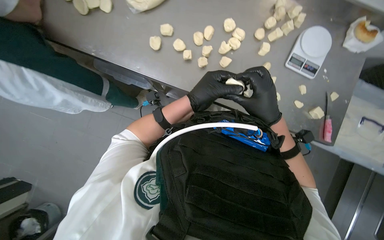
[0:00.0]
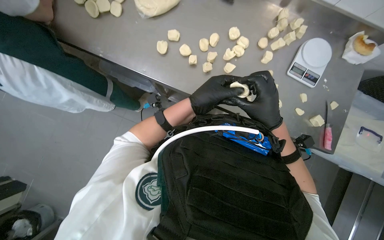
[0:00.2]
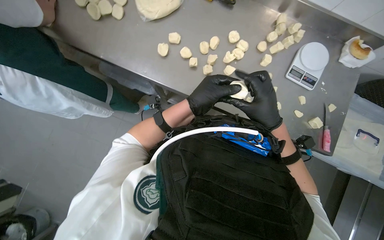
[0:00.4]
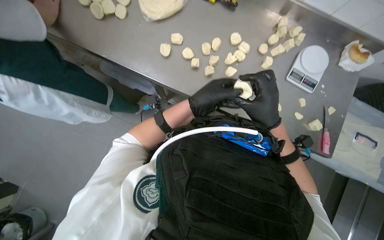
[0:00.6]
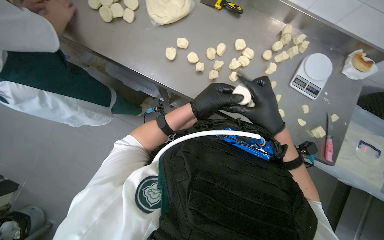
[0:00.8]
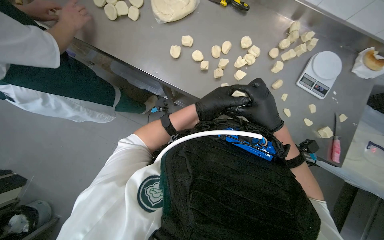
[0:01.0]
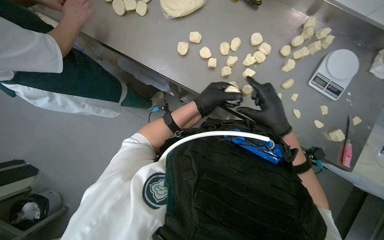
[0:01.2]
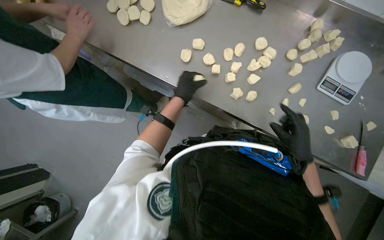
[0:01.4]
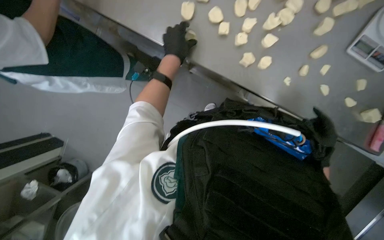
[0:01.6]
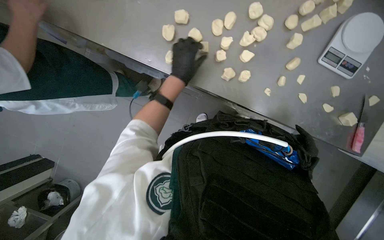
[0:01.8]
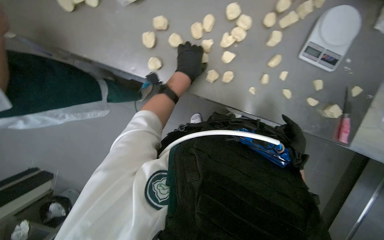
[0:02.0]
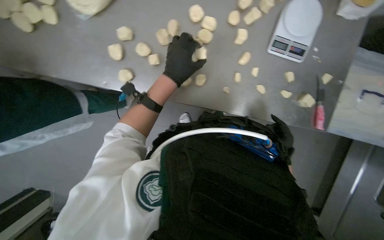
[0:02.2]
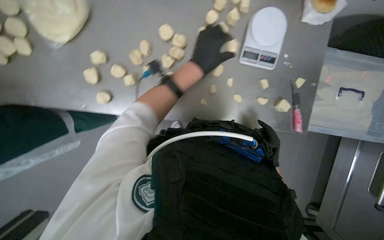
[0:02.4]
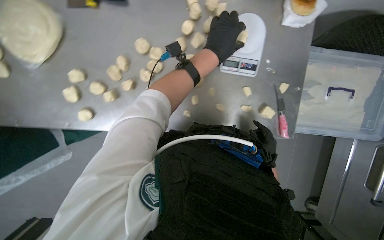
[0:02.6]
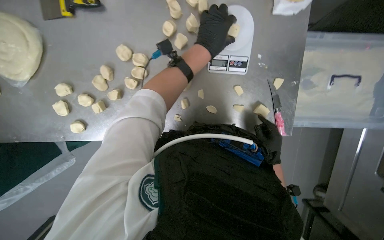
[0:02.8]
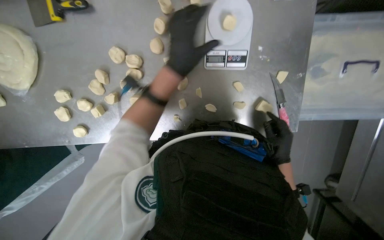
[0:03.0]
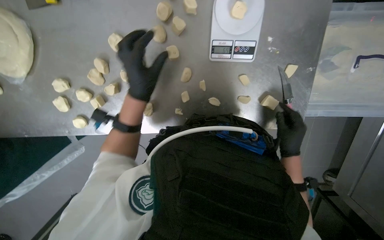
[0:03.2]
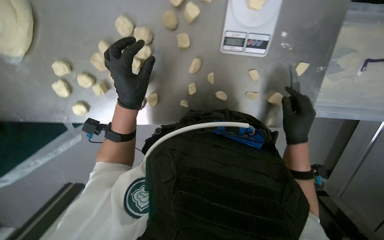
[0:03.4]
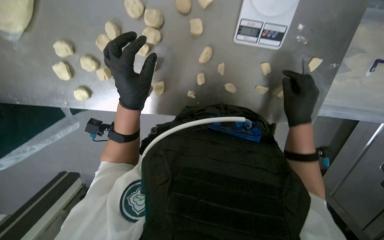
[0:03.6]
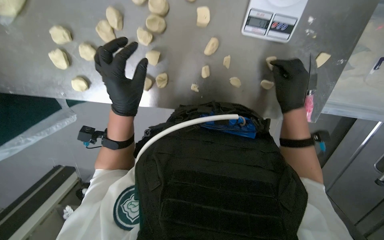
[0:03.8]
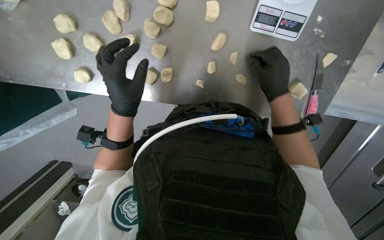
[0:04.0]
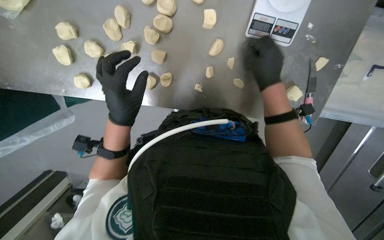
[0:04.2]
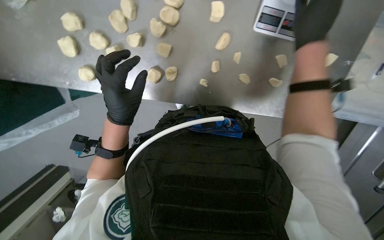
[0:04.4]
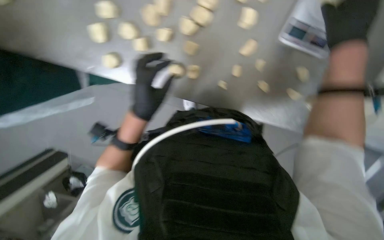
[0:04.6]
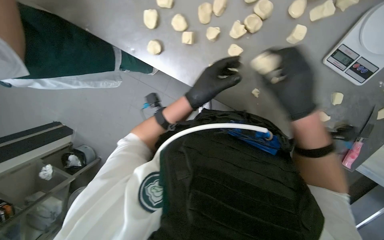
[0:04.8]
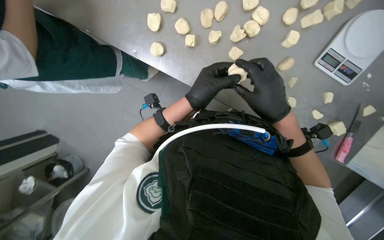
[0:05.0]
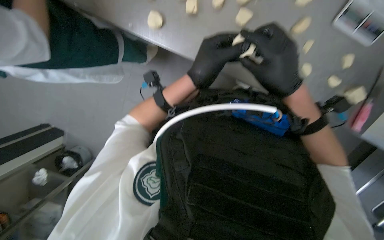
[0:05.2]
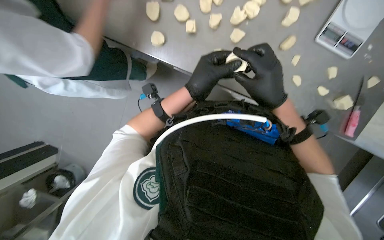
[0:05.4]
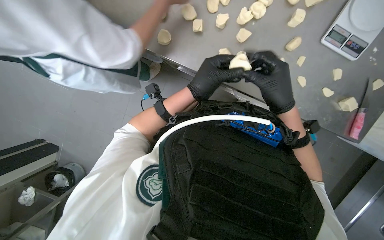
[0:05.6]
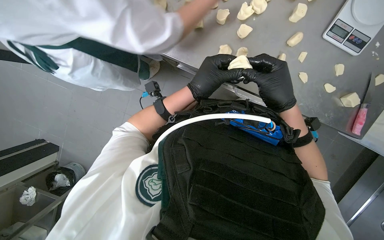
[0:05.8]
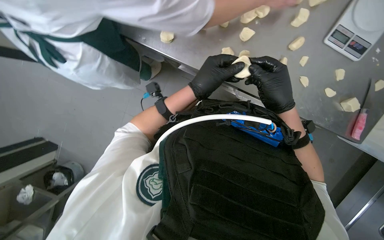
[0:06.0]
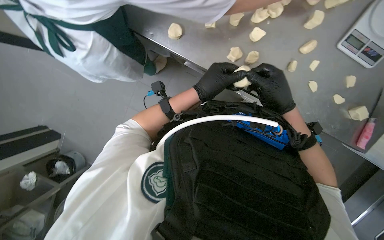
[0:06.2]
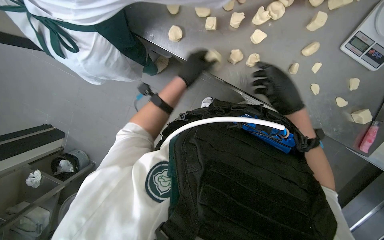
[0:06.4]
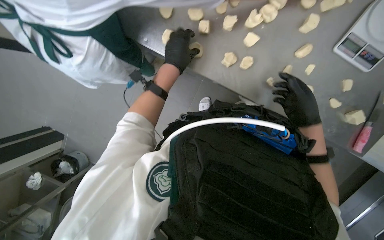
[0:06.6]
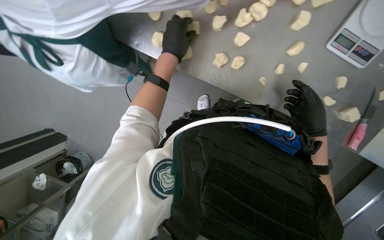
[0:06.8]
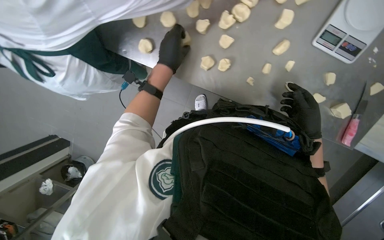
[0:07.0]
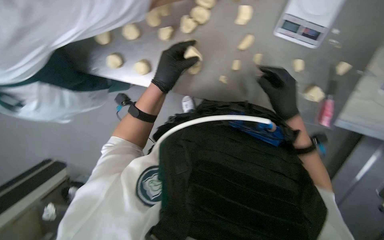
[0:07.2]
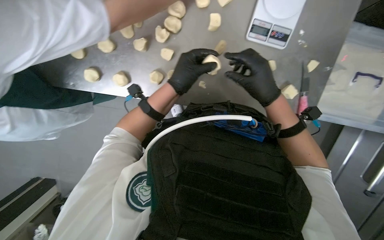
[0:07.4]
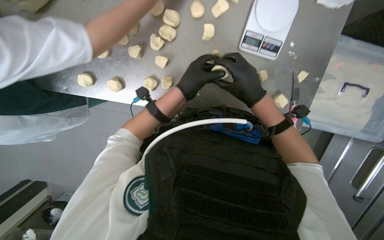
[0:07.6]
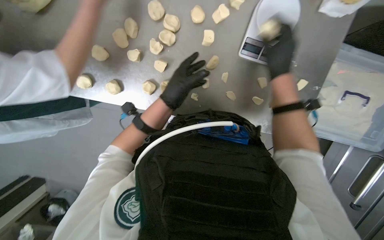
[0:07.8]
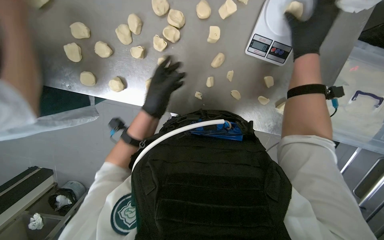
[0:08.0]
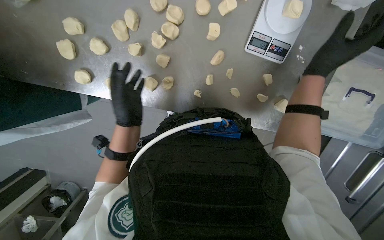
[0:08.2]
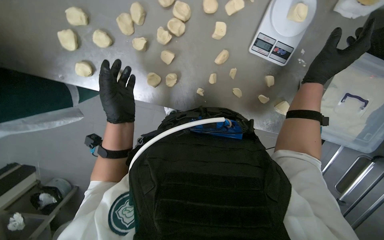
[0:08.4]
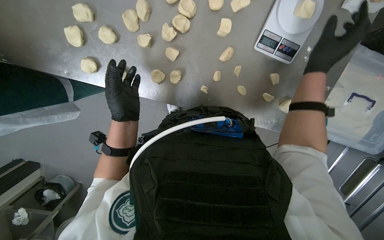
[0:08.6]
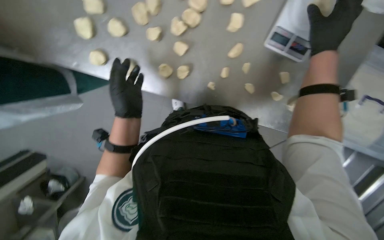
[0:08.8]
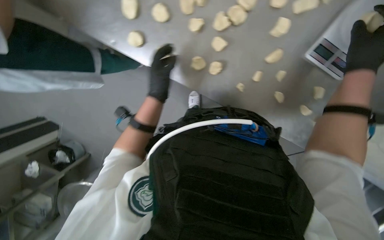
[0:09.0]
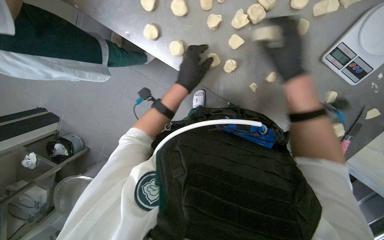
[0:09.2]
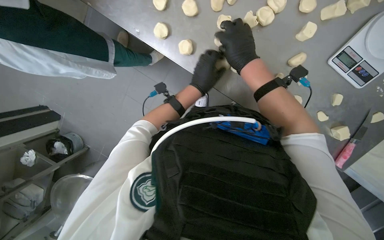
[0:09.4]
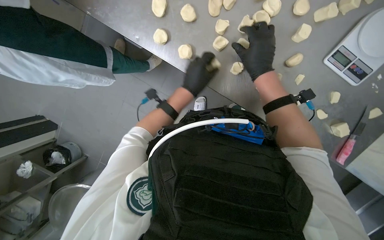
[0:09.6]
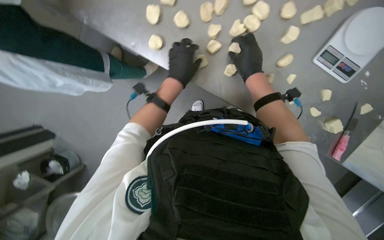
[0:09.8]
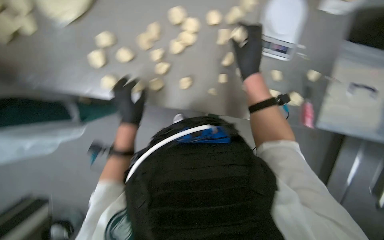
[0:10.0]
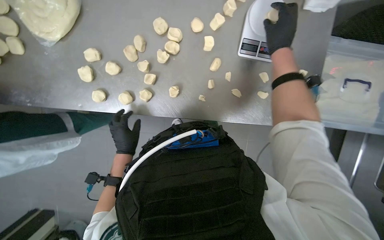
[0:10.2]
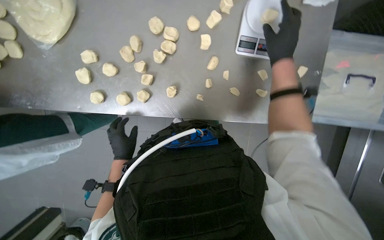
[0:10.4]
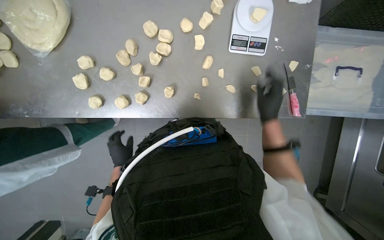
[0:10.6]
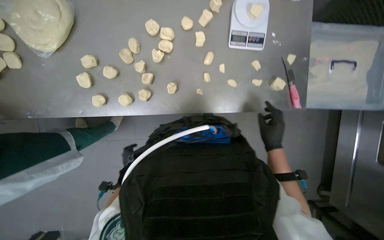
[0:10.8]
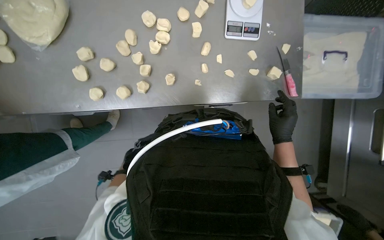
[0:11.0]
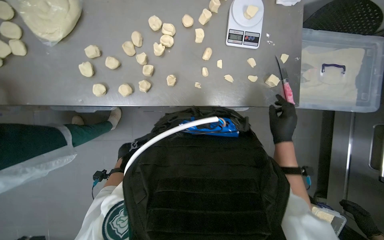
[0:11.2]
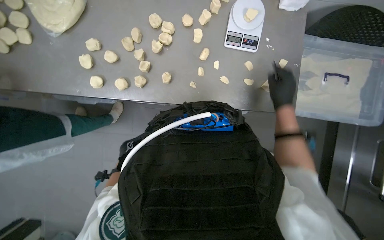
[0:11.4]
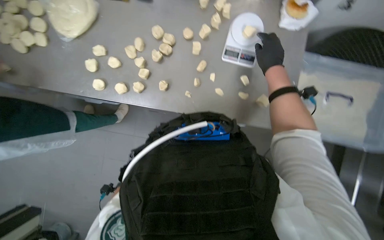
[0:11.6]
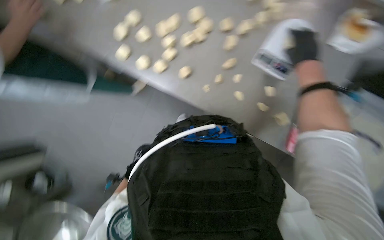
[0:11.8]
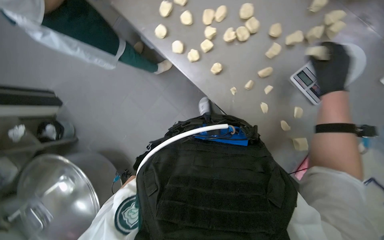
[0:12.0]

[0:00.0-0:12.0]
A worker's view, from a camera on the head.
Job: preparing food.
The whole recording: Portioning and shaping dough. The worker cuts dough into individual portions, weighs them, and then shapes them into balls.
0:00.0 to 0:01.6: The left hand goes about 15 cm to the left and up the picture. Meanwhile the right hand travels down the picture, to the right and farther from the camera by some 25 cm.
0:01.6 to 0:03.0: The camera is carried roughly 50 cm. Everything in view rotates approximately 30 degrees counterclockwise.
0:03.0 to 0:04.4: The left hand is displaced to the left and down the picture by approximately 40 cm. Meanwhile the right hand moves up the picture, about 25 cm.
0:04.4 to 0:06.0: The right hand travels to the left and down the picture by approximately 30 cm.
0:07.6 to 0:09.0: The right hand is displaced up the picture by roughly 15 cm. The left hand travels to the left by about 20 cm.
0:09.0 to 0:10.4: The camera pitches upward, by about 15 degrees. The right hand heads to the left, covering about 10 cm. The left hand shifts some 15 cm to the left.
0:10.4 to 0:12.0: The wearer looks roughly 45 degrees further to the left.

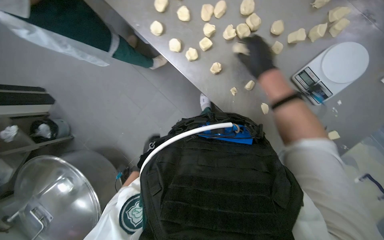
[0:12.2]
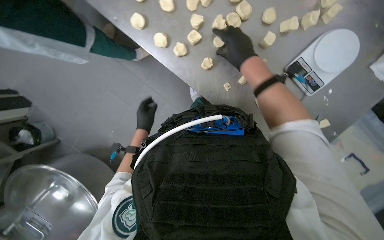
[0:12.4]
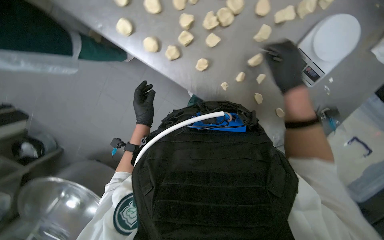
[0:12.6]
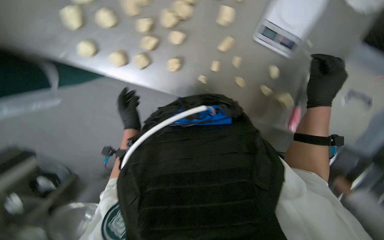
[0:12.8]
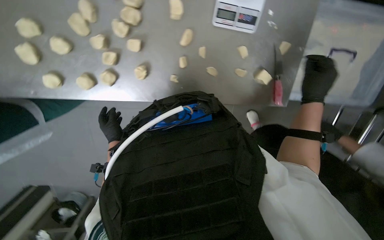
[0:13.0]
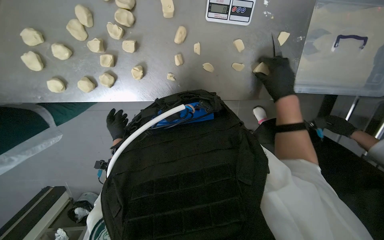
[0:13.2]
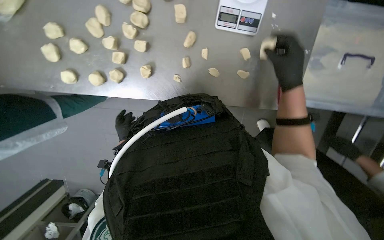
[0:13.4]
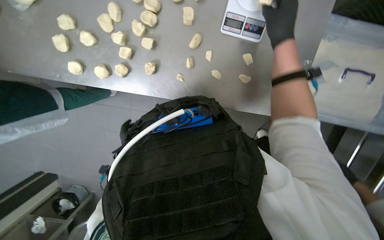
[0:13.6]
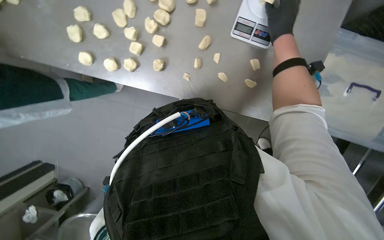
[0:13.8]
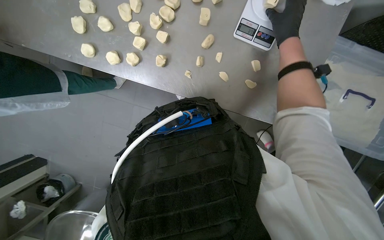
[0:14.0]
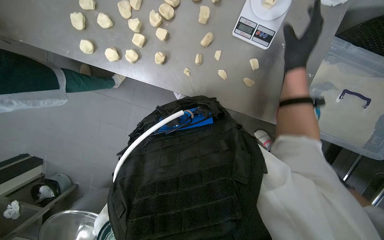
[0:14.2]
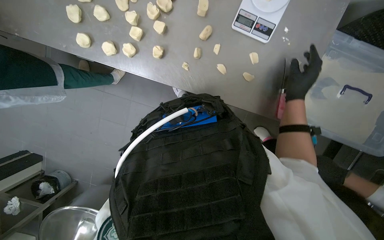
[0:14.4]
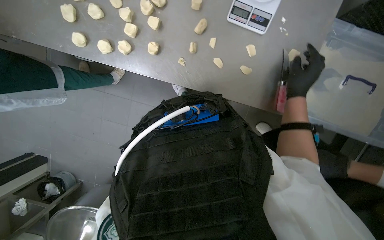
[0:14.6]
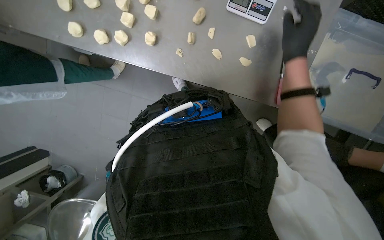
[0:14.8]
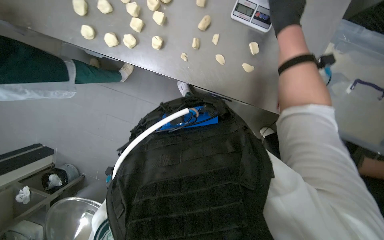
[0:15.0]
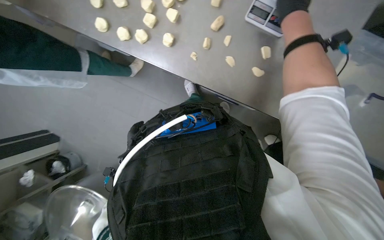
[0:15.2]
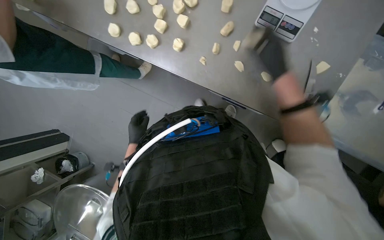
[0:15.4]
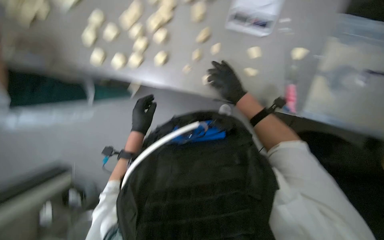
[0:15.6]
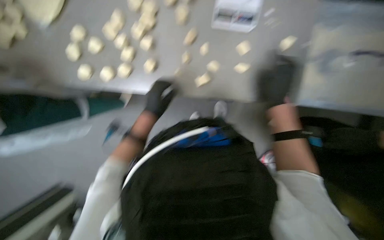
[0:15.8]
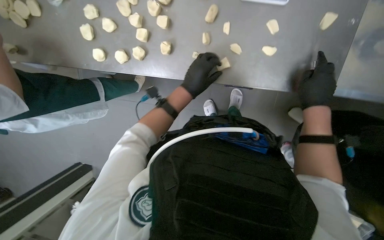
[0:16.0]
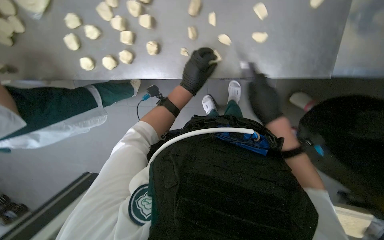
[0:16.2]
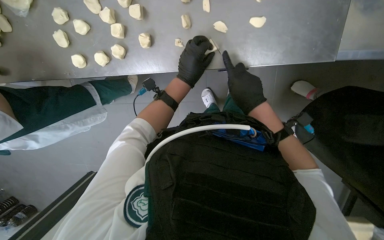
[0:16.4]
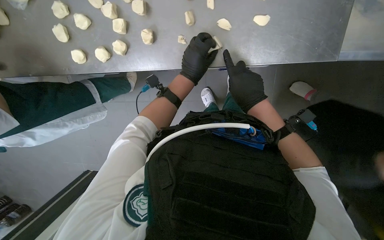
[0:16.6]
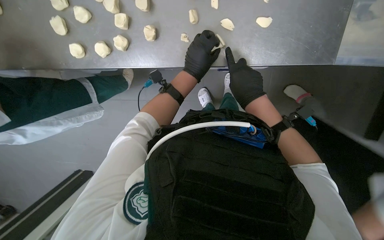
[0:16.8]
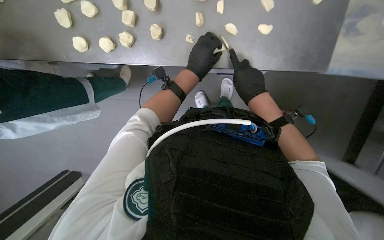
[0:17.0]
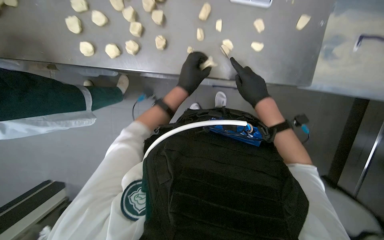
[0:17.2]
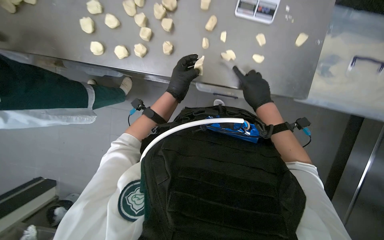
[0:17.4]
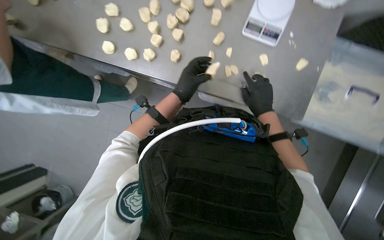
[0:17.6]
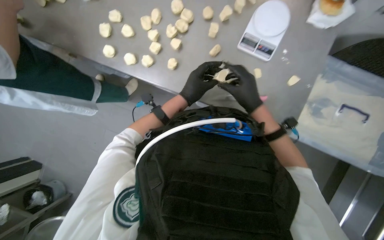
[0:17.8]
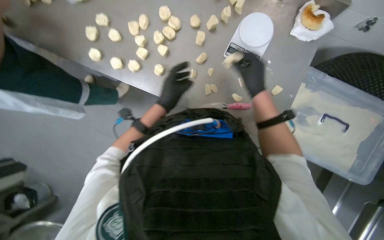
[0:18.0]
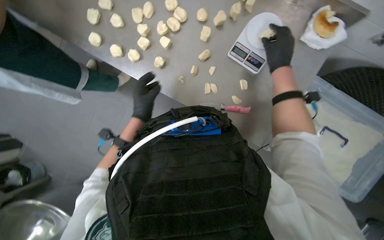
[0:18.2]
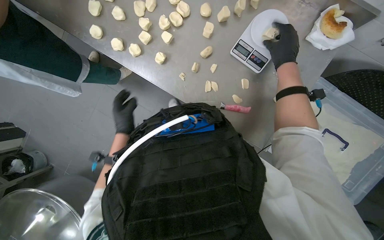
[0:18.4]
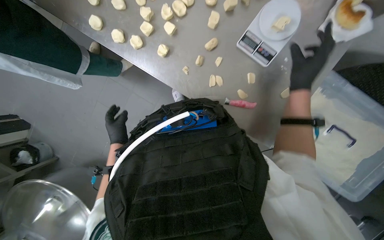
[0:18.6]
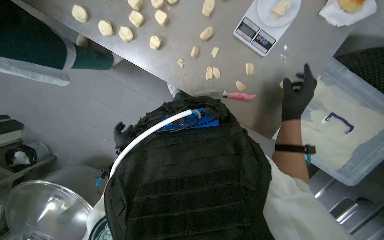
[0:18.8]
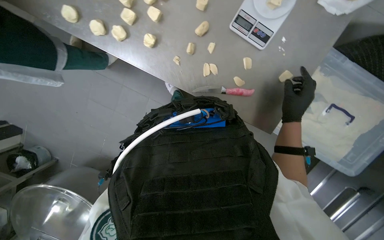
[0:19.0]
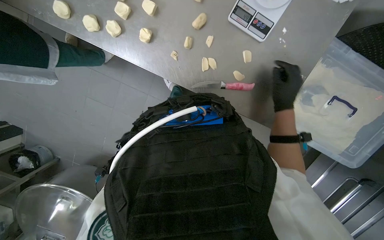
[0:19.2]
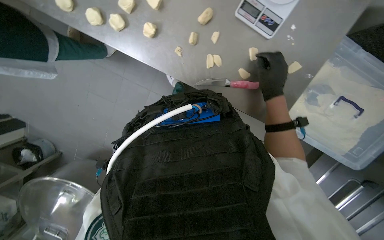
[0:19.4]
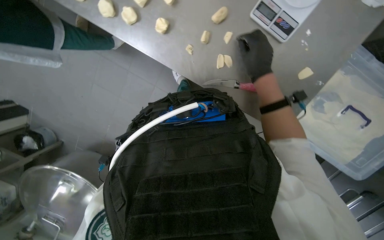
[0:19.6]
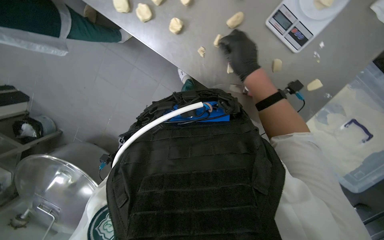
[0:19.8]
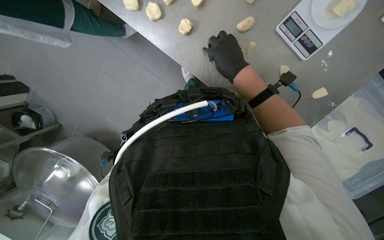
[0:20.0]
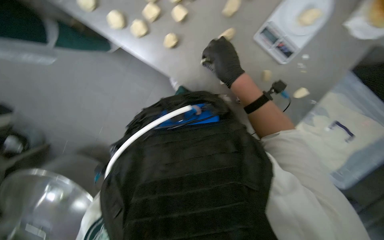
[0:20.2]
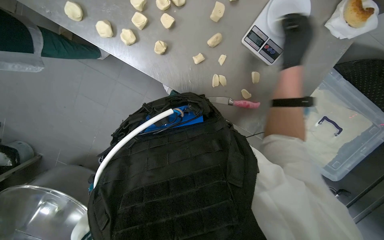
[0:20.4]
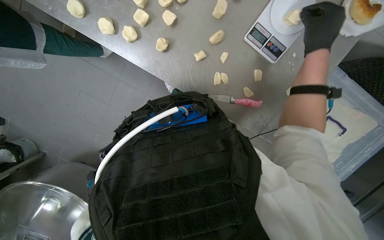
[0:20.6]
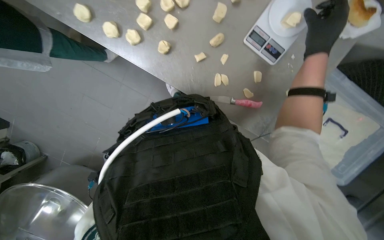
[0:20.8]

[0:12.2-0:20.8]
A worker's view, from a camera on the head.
Job: preparing food.
The whole recording: Portioning and shaping dough. The worker cuts dough into individual portions, weighs them, and then shapes them into balls.
0:12.2 to 0:13.6: The scene rotates counterclockwise by about 35 degrees.
0:13.6 to 0:15.0: The right hand goes up and down the picture, about 20 cm each way, reversing 2 times.
0:15.0 to 0:16.6: The right hand moves down the picture, some 30 cm.
0:16.6 to 0:18.0: The wearer looks roughly 20 degrees further upward. The right hand moves up the picture, about 20 cm.
0:18.0 to 0:19.4: The view tilts some 15 degrees downward. The right hand travels down the picture and back again, roughly 10 cm each way.
0:19.4 to 0:20.8: The right hand moves up the picture and to the right, roughly 20 cm.
